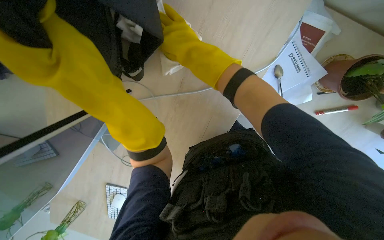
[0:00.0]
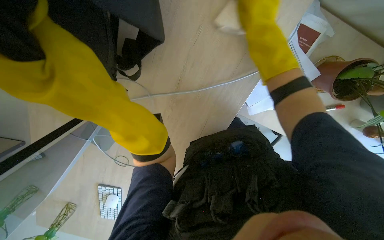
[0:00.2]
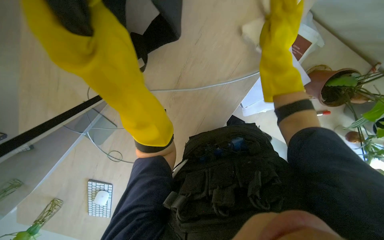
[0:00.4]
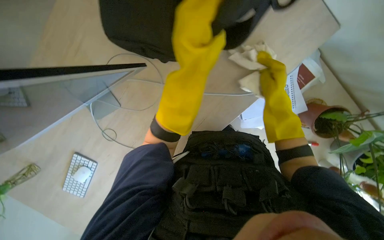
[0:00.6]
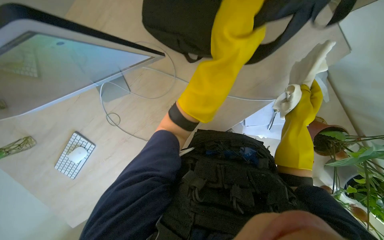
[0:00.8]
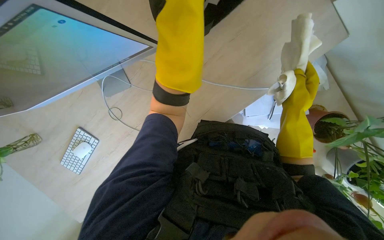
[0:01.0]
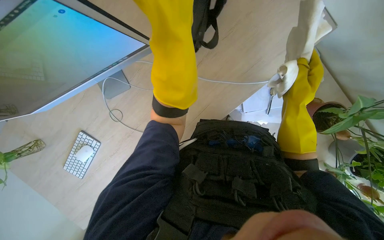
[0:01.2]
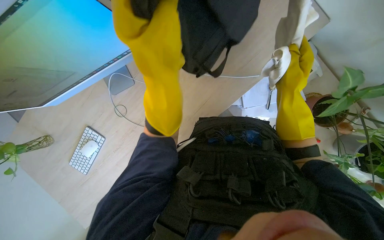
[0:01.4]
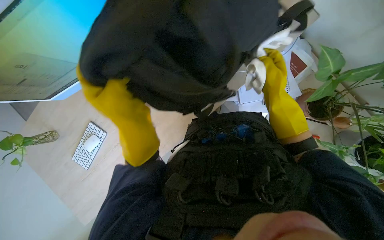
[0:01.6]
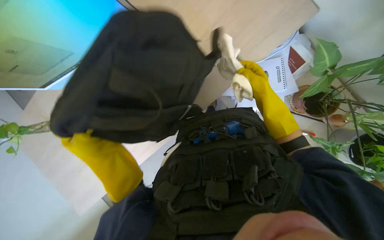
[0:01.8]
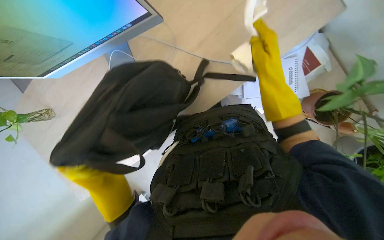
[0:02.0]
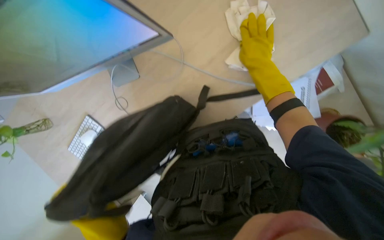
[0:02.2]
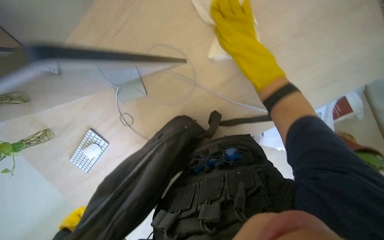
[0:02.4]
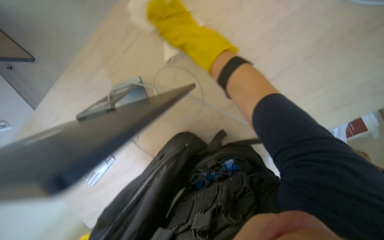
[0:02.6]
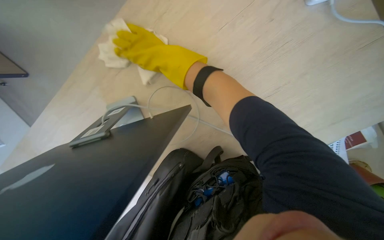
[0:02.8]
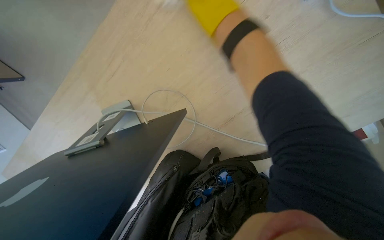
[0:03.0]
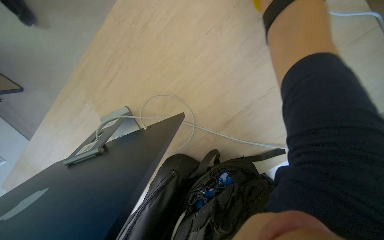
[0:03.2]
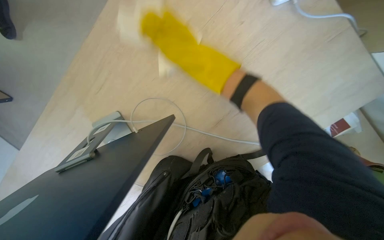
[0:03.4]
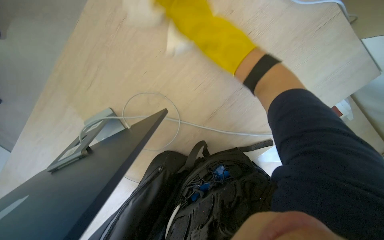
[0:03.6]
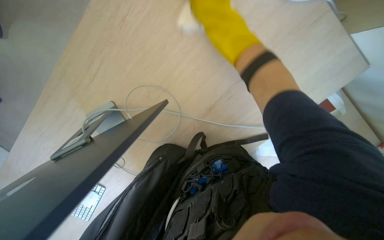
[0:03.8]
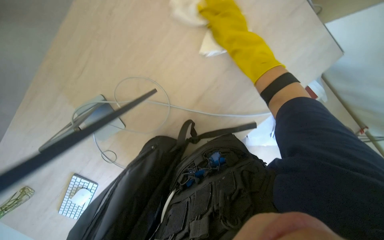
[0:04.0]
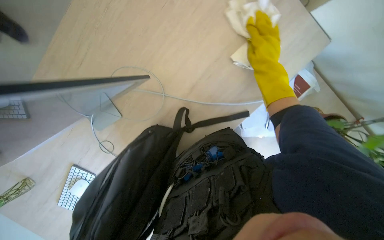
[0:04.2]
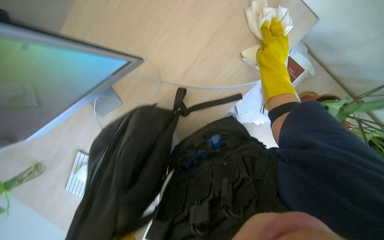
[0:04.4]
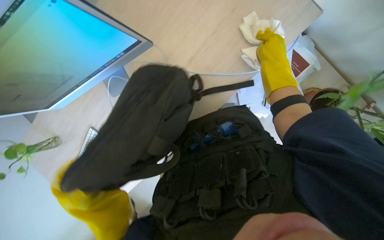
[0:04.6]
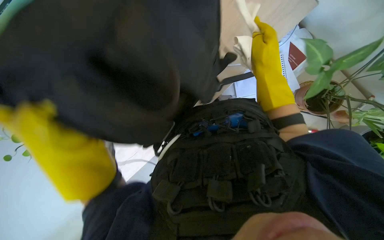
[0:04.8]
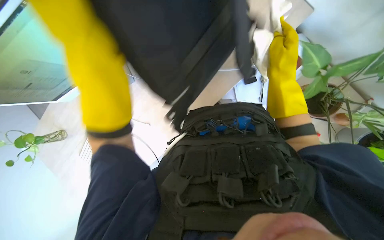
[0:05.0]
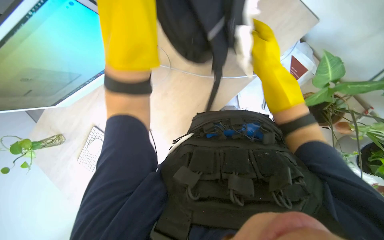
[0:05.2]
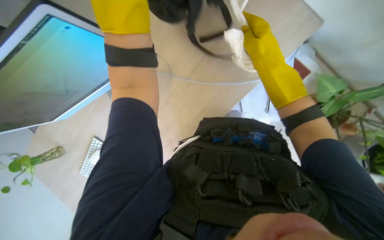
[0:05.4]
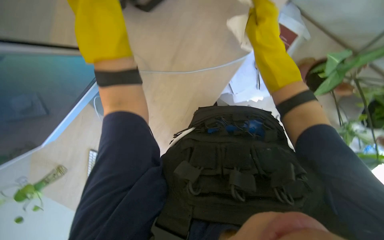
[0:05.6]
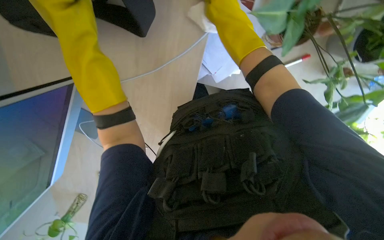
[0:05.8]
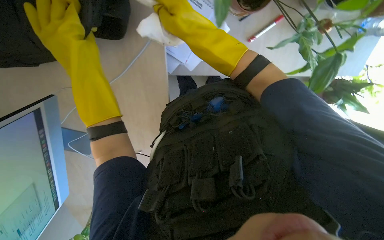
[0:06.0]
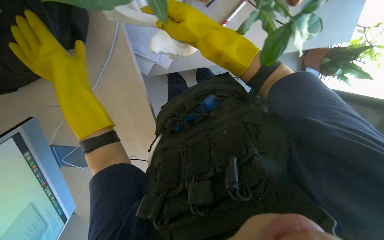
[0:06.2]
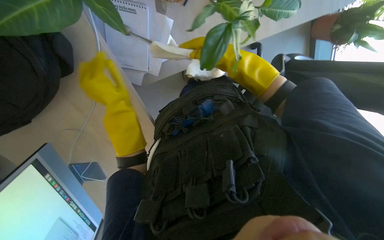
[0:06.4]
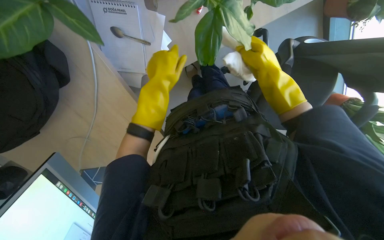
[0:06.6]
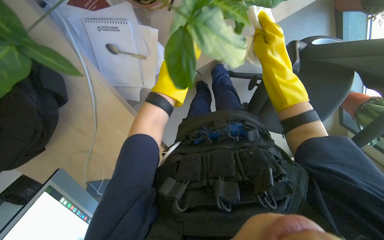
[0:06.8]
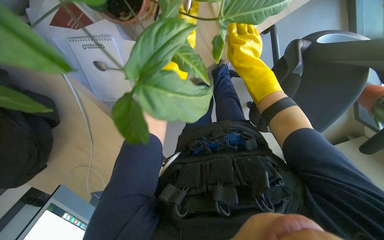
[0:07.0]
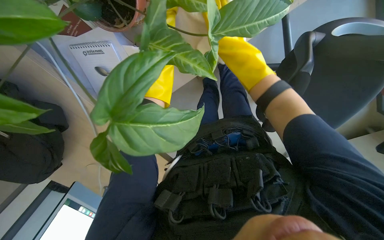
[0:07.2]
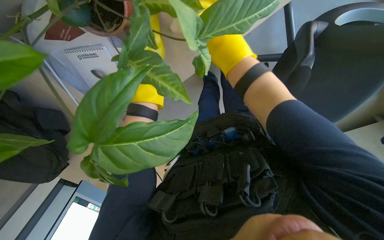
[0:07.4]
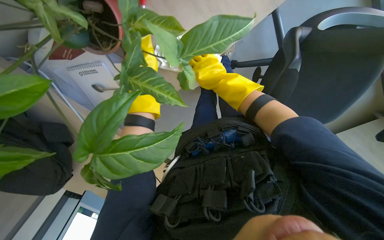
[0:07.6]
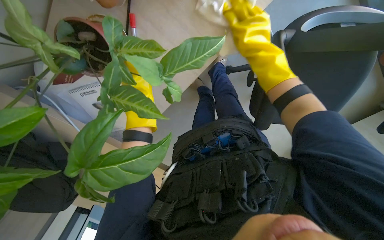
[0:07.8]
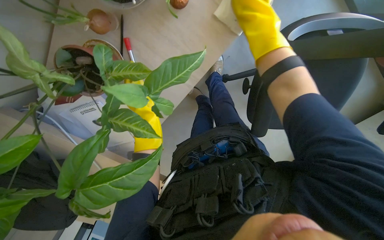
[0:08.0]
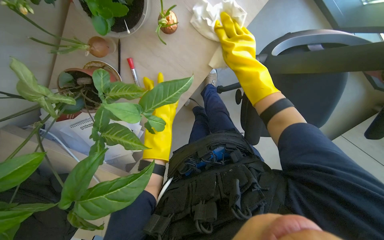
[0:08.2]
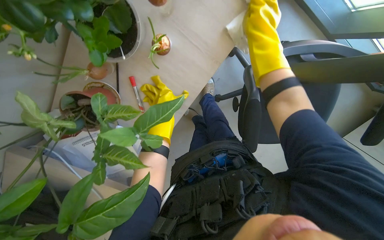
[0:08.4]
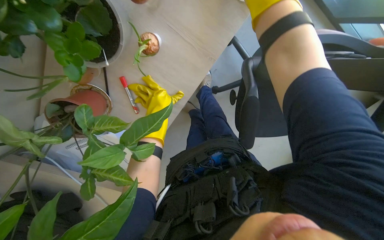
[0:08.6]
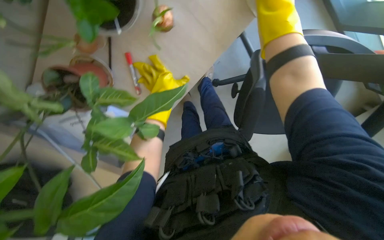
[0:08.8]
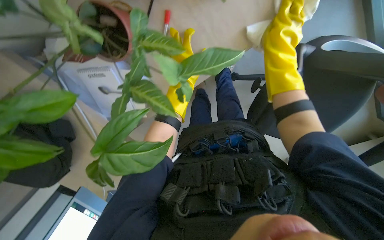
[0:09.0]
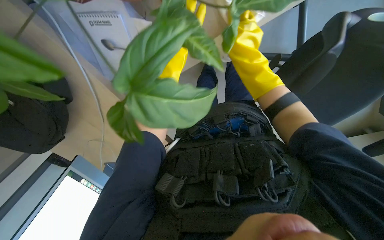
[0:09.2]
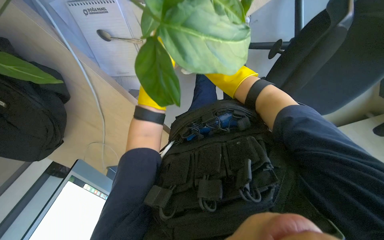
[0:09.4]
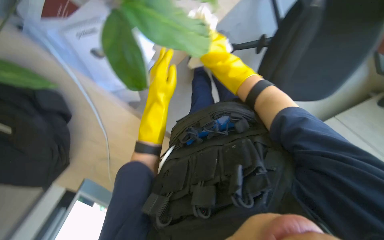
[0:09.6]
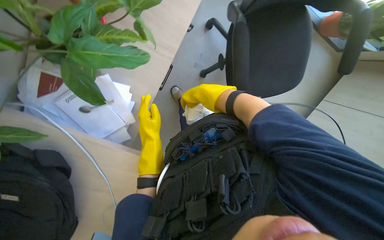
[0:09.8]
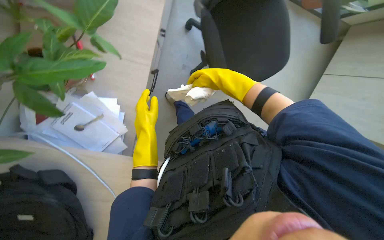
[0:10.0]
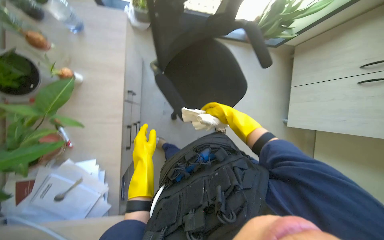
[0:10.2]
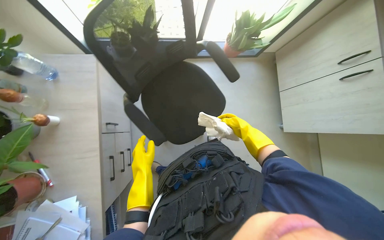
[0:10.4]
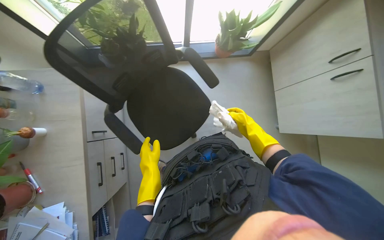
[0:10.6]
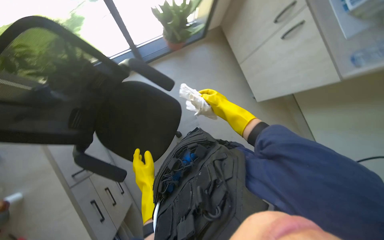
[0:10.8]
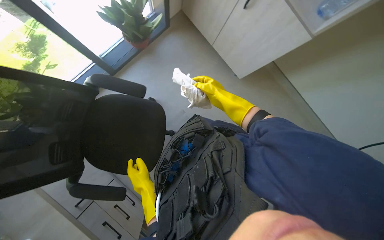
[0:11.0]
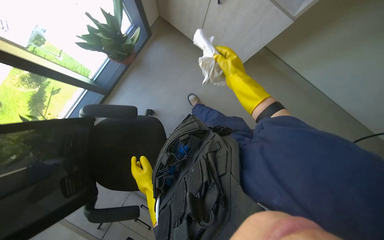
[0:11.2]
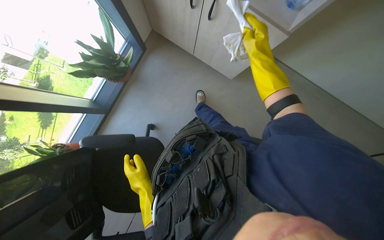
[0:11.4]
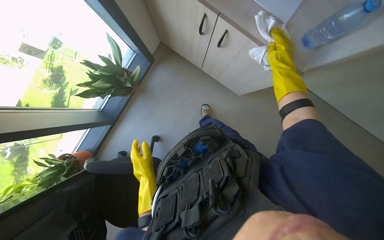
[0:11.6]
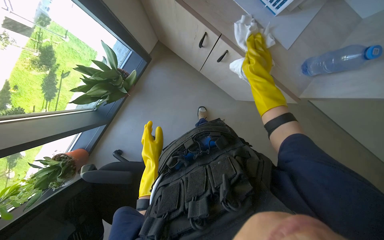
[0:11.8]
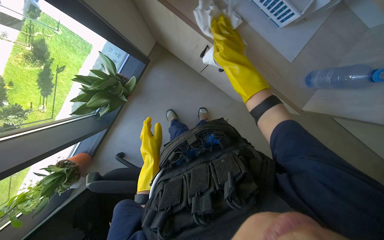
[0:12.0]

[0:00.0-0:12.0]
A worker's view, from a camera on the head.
Job: wiping surfaces.
The whole recording: Wiping office surfaces. The worker wipes various office surfaces, moving items like a mouse, plants, and a coffee machine.
0:01.6 to 0:03.0: The right hand moves up the picture and to the left, roughly 60 cm.
0:03.0 to 0:04.4: The head turns to the right by roughly 15 degrees. The view tilts about 15 degrees downward. The right hand moves to the right and down the picture, some 40 cm.
0:04.4 to 0:06.0: The right hand moves nearer to the camera and to the left, roughly 20 cm.
0:06.0 to 0:07.6: The view swings some 25 degrees to the left. The scene rotates counterclockwise by roughly 30 degrees.
0:07.6 to 0:09.0: The left hand travels up the picture, to the right and nearer to the camera by about 30 cm; the right hand moves to the right and nearer to the camera, about 25 cm.
0:09.0 to 0:10.4: The scene rotates counterclockwise by approximately 35 degrees.
0:10.4 to 0:12.0: The camera is carried about 80 cm. The camera pitches downward, by some 20 degrees. The scene rotates counterclockwise by some 55 degrees.

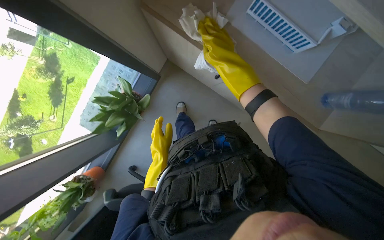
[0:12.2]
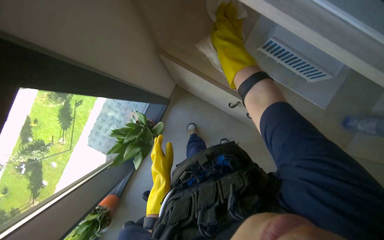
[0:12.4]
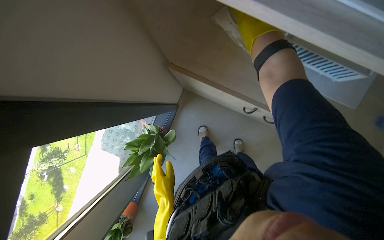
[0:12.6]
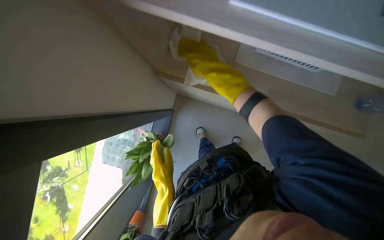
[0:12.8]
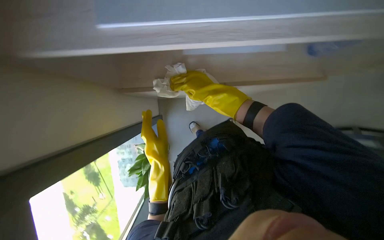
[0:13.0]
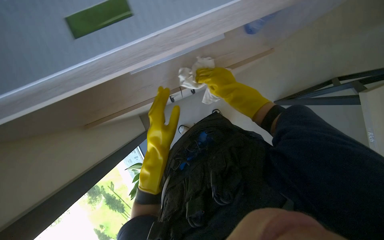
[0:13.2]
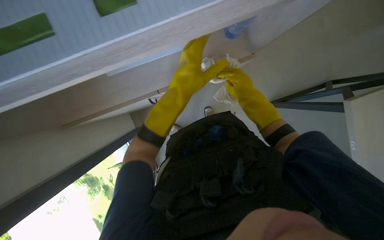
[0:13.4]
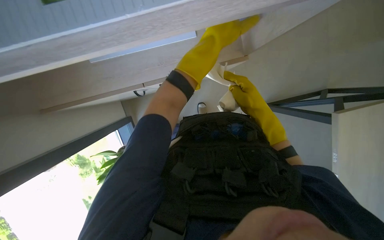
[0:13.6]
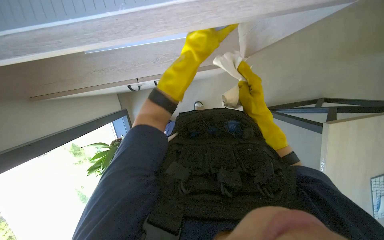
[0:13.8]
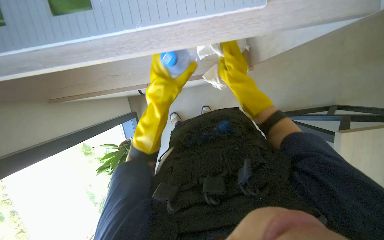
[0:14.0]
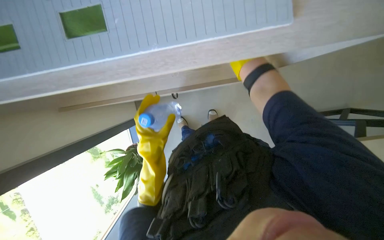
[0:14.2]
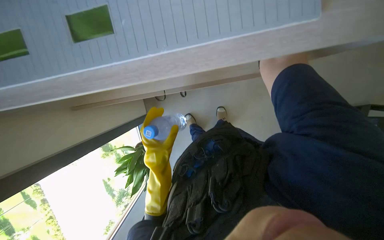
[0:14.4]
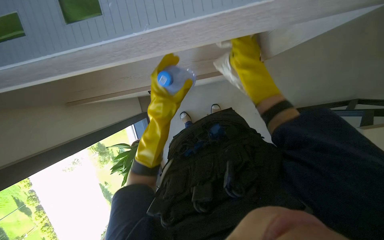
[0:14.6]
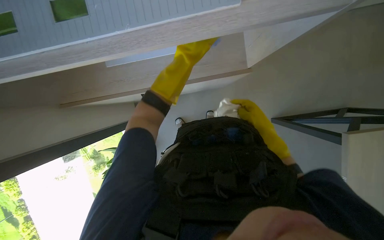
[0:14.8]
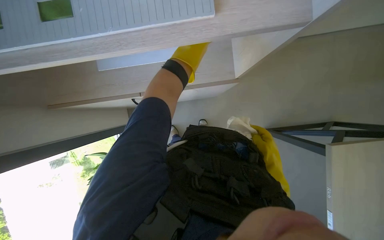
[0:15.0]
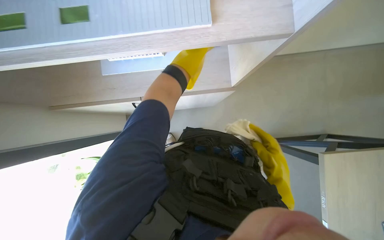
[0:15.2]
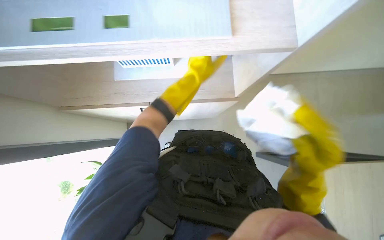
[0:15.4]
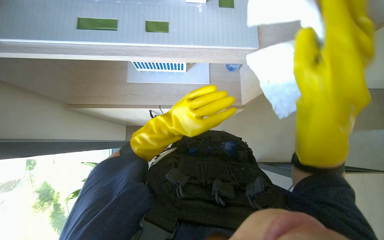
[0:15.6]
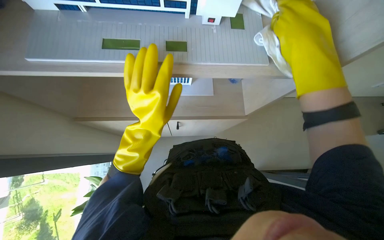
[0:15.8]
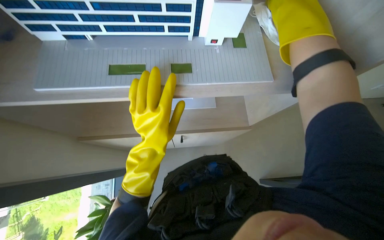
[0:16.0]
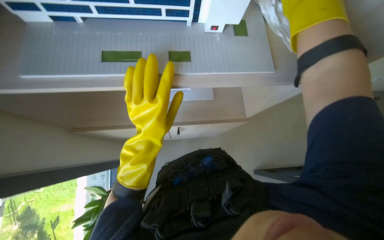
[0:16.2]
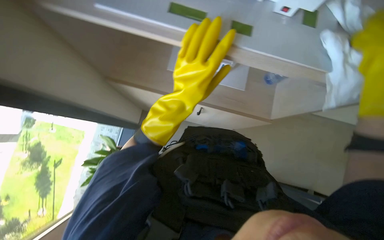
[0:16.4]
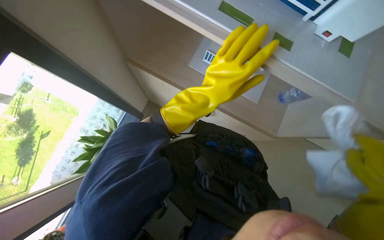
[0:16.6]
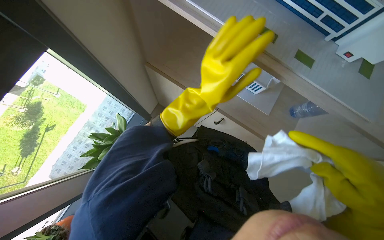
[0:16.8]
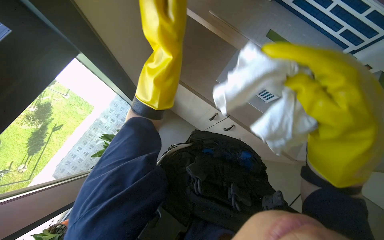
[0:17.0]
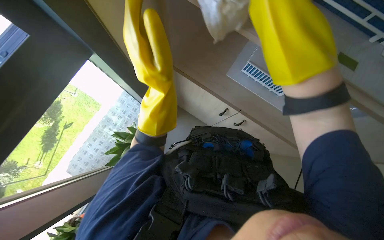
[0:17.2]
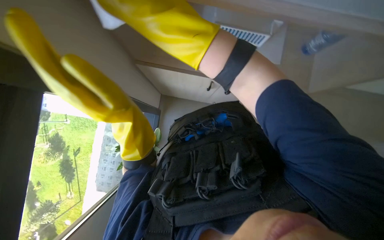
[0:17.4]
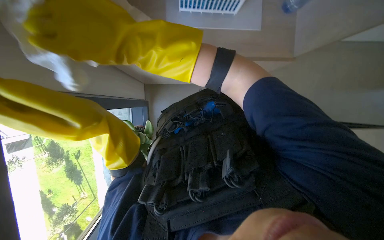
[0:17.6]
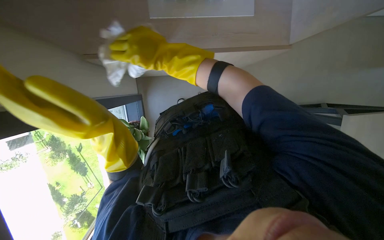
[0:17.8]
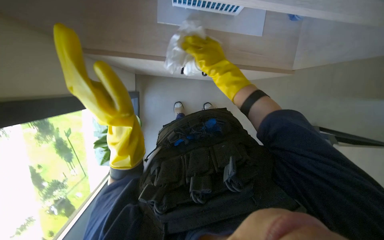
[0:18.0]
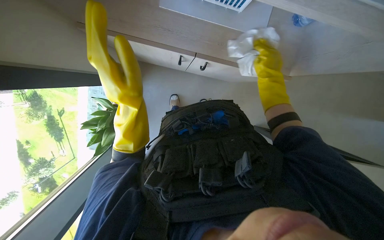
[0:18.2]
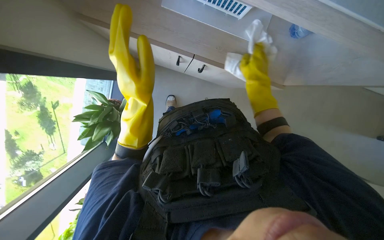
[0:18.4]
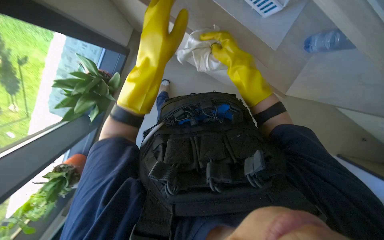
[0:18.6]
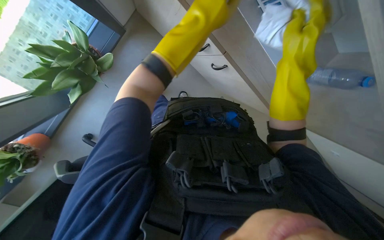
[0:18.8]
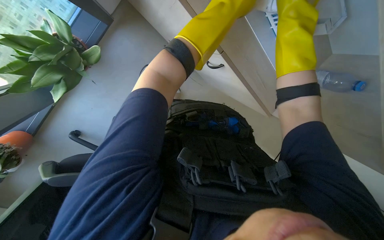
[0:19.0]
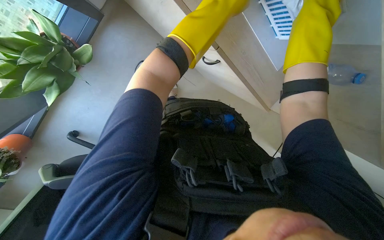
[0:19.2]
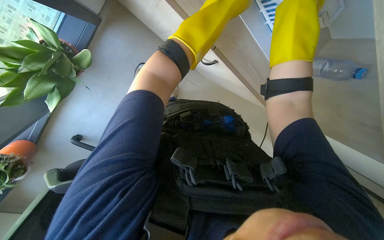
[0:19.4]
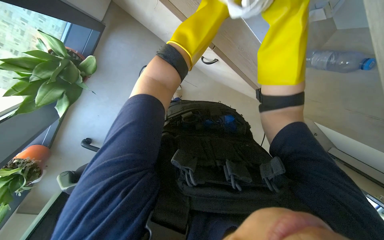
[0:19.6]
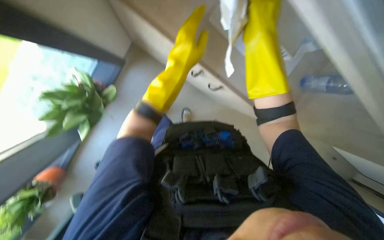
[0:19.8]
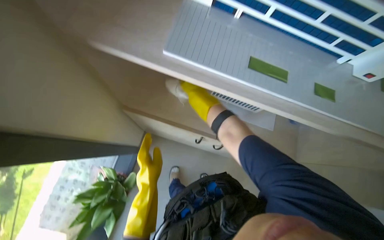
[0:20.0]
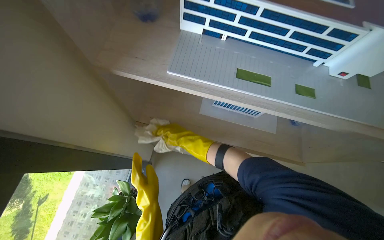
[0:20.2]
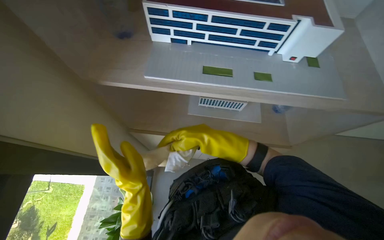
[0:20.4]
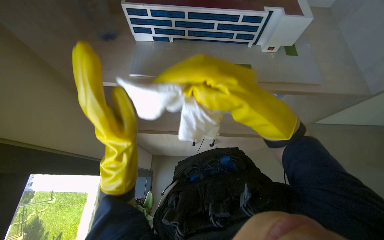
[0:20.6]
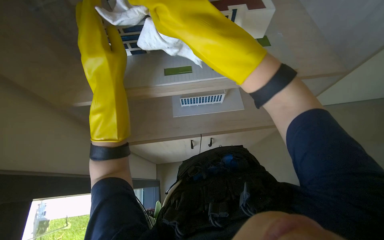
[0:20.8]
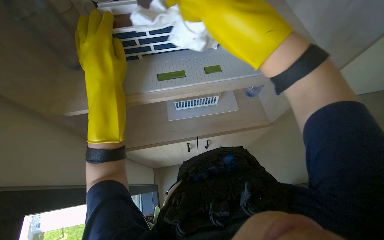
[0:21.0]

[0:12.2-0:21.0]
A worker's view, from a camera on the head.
Job: wiping surfaces.
The whole recording: Wiping office surfaces. The worker wipes various office surfaces, moving items like a mouse, plants, and a coffee machine.
0:12.2 to 0:13.6: The camera travels some 40 cm.
0:13.6 to 0:15.2: The right hand travels down the picture by about 10 cm; the left hand shifts approximately 15 cm to the left and farther from the camera, and goes down the picture and returns, some 30 cm each way.
0:15.2 to 0:16.6: Everything in view rotates about 25 degrees clockwise.
0:19.6 to 0:21.0: The wearer looks roughly 20 degrees further upward. The left hand is displaced nearer to the camera by about 40 cm; the right hand moves roughly 5 cm farther from the camera and comes back.
